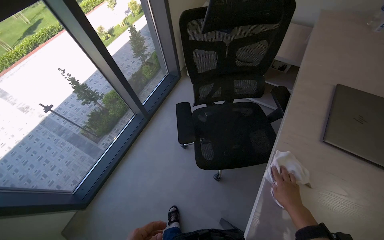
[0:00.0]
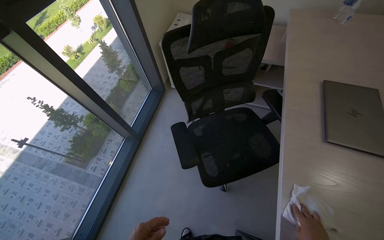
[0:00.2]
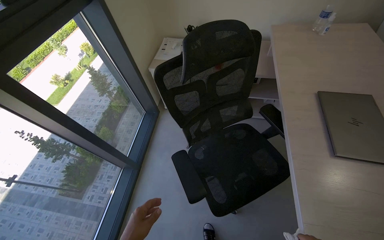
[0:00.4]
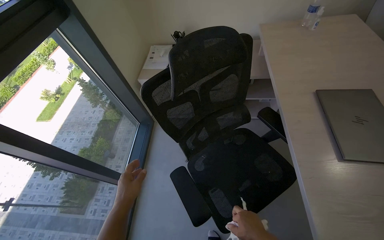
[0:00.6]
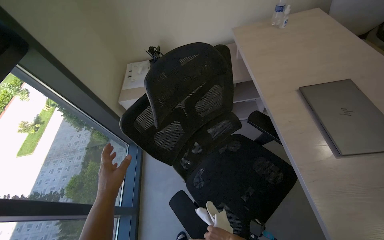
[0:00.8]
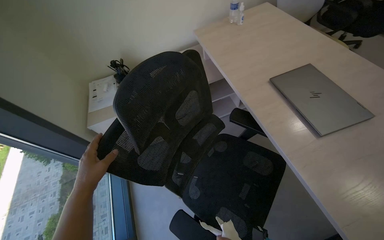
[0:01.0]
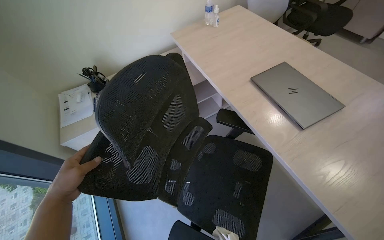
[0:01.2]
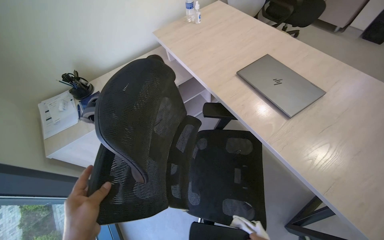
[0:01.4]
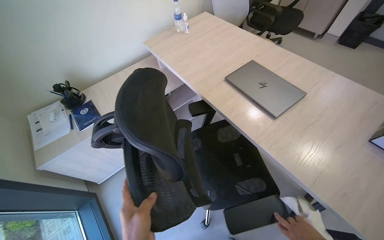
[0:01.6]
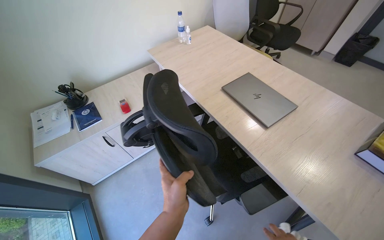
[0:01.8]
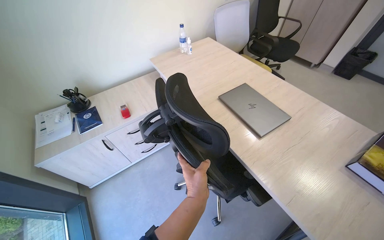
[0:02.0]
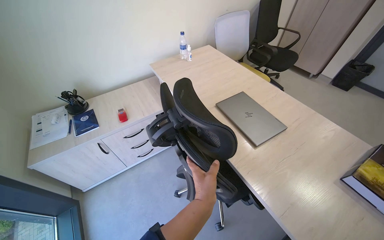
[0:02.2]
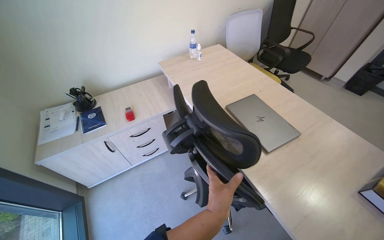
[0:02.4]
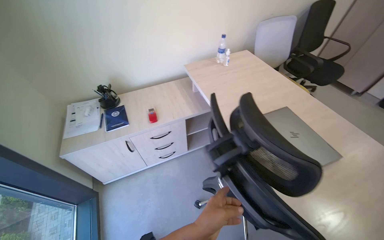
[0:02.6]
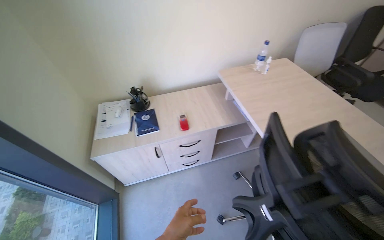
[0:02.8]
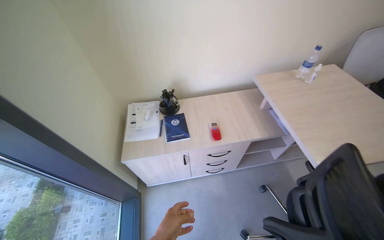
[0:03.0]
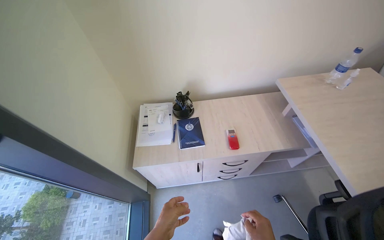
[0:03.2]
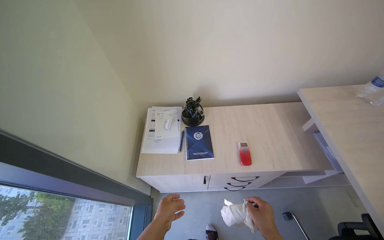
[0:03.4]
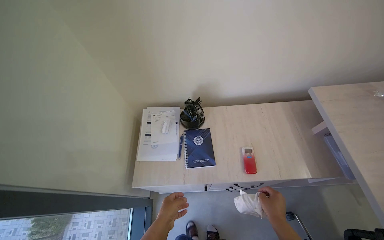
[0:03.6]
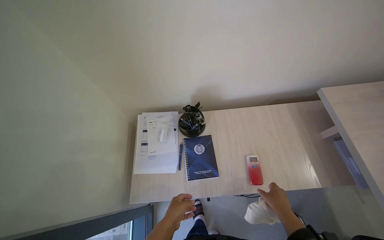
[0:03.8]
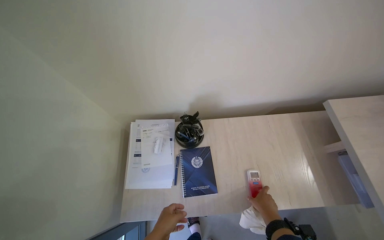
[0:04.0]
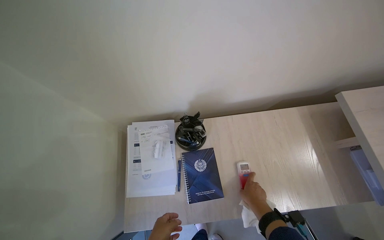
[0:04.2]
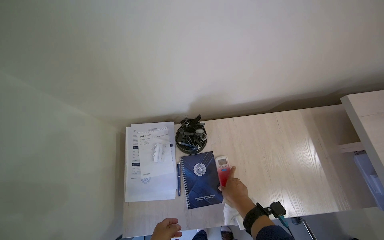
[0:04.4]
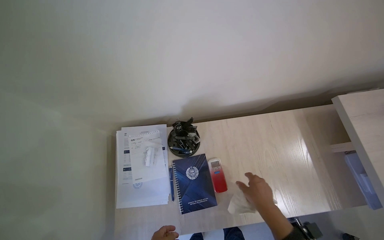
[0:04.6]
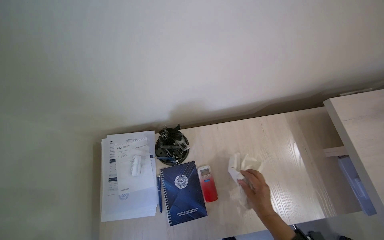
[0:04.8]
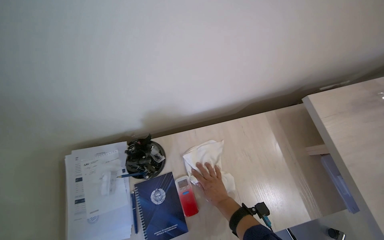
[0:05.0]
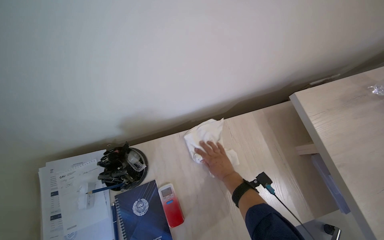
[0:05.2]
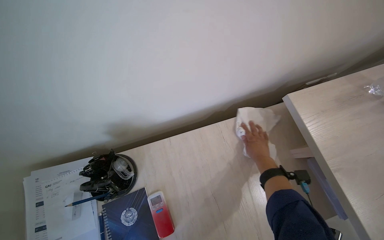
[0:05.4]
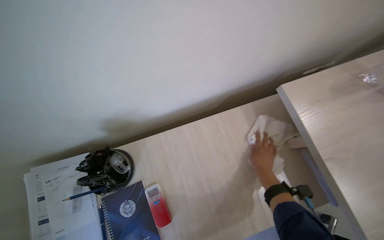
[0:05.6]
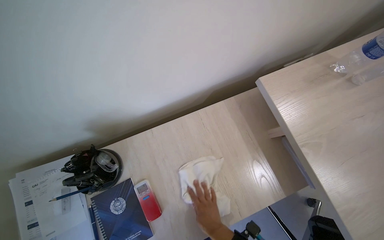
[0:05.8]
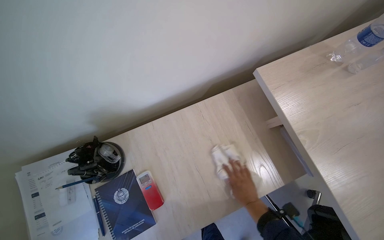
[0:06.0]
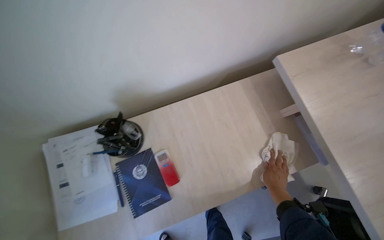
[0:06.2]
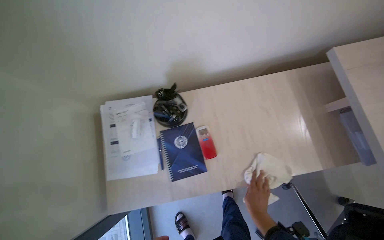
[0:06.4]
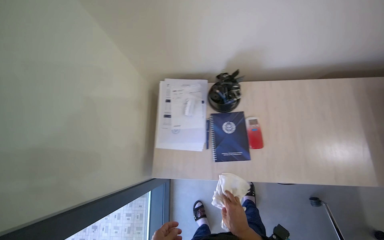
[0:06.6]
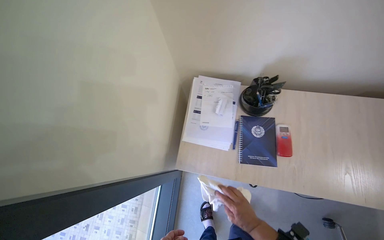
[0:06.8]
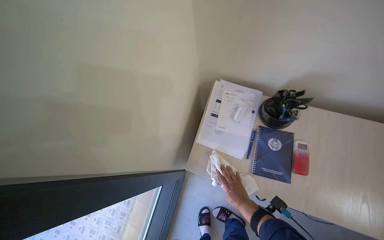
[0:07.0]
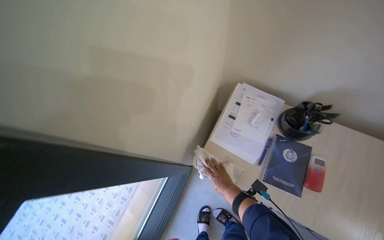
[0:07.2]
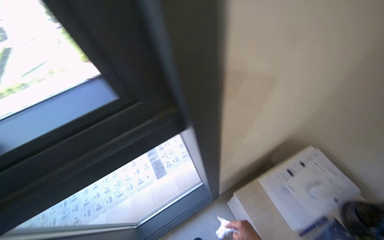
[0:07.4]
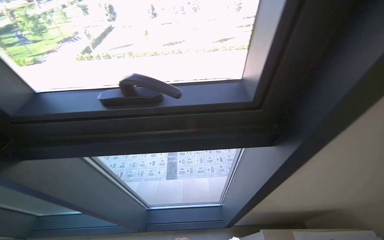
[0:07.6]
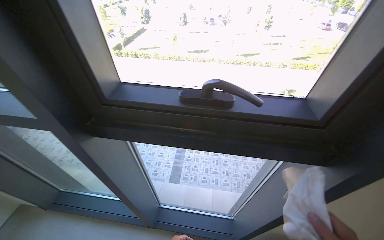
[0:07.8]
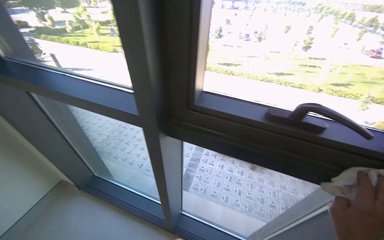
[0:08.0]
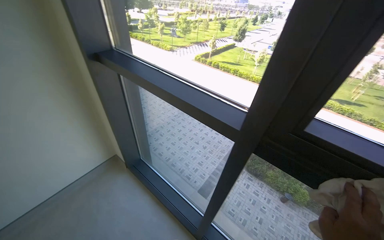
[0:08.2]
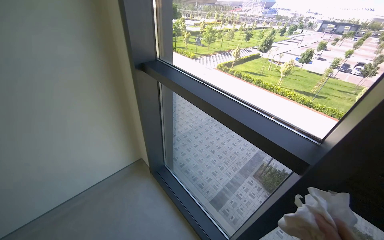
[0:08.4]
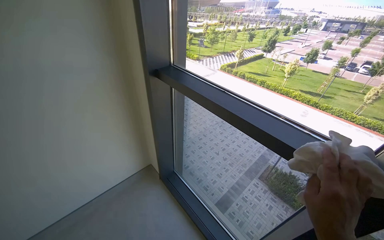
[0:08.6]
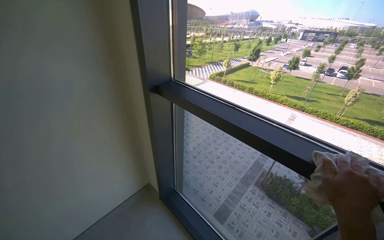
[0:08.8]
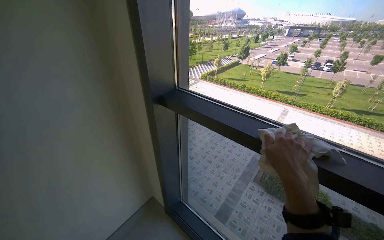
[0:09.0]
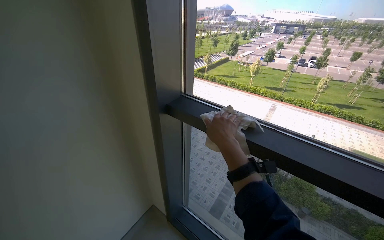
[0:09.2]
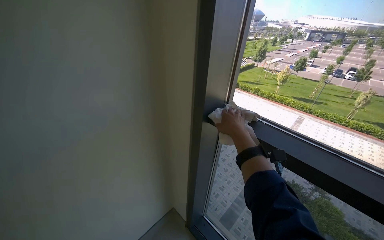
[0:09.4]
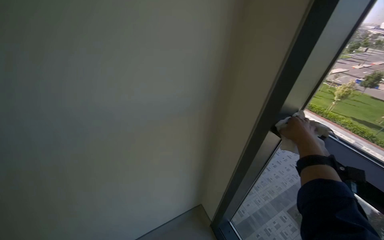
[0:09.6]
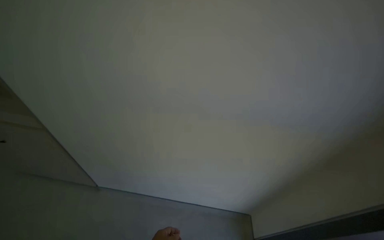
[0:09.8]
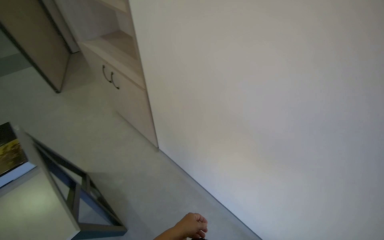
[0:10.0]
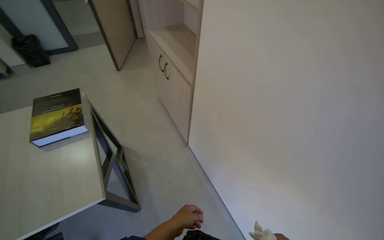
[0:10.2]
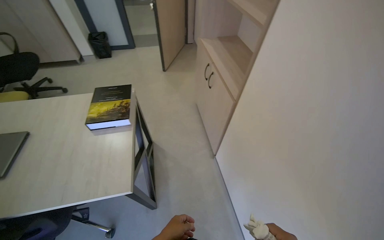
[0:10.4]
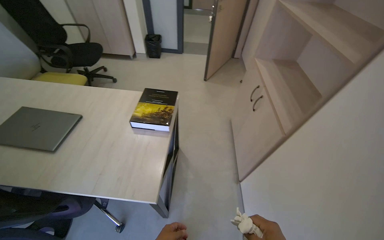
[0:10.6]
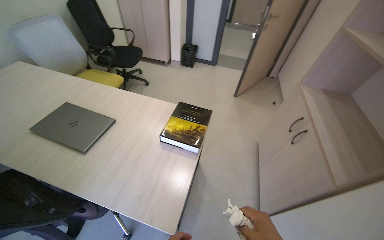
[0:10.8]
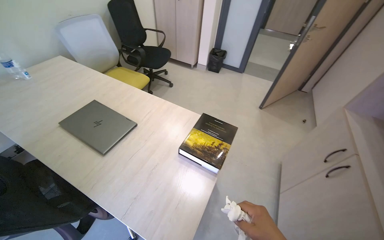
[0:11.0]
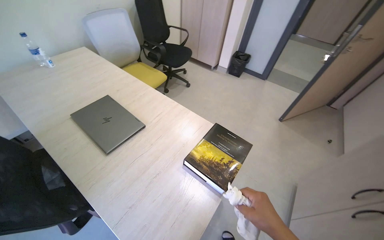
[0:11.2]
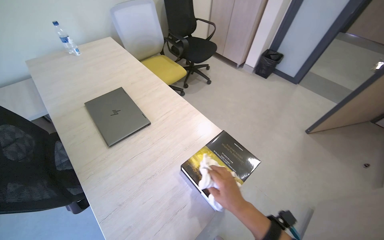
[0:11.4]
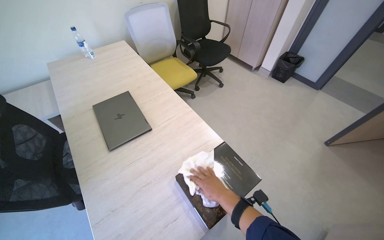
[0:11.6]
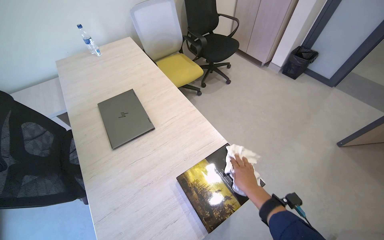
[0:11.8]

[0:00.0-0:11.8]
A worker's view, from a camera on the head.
Job: wiping surfaces.
The whole recording: Cleaning, organizing, and securing office room. The worker unlocks and opens the door, then cleans surfaces, organizes items, wipes the door handle, and locks the office room.
0.0 to 1.4 s: The head travels some 40 cm. The wearer looks some 65 degrees further to the right.
1.4 to 3.0 s: The wearer's head swings approximately 25 degrees to the left.
3.0 to 4.4 s: The head travels some 60 cm. The view tilts approximately 15 degrees downward.
4.4 to 6.0 s: The right hand reaches about 20 cm up the picture, then returns.
6.0 to 7.4 s: The camera is carried some 70 cm. The wearer's head swings roughly 85 degrees to the left.
7.4 to 8.8 s: The head travels some 90 cm. The wearer's head swings about 75 degrees to the left. The wearer looks roughly 20 degrees further upward.
10.4 to 11.8 s: The camera travels roughly 60 cm. The head turns to the left by about 70 degrees.

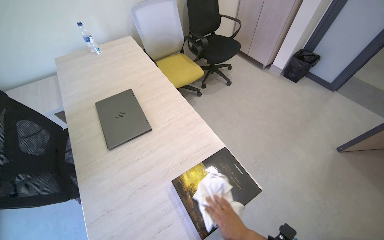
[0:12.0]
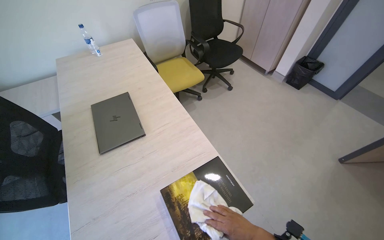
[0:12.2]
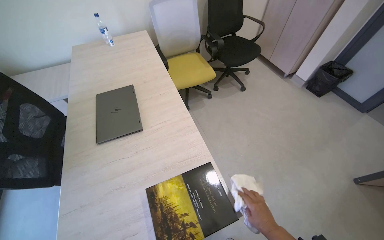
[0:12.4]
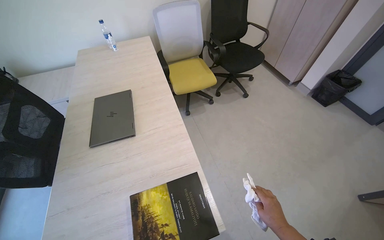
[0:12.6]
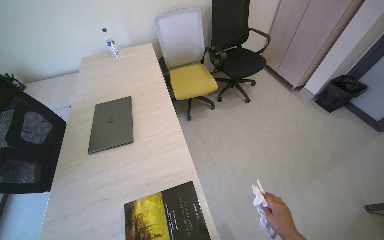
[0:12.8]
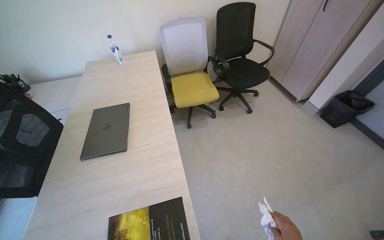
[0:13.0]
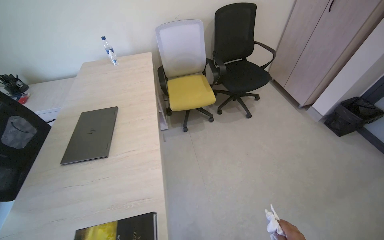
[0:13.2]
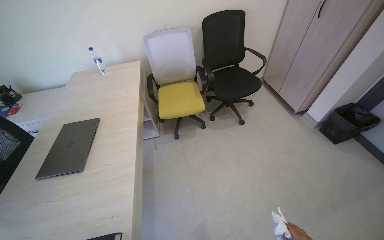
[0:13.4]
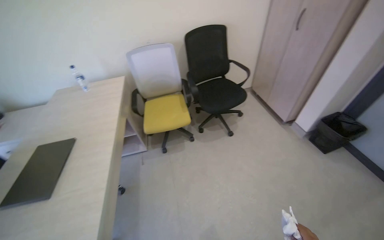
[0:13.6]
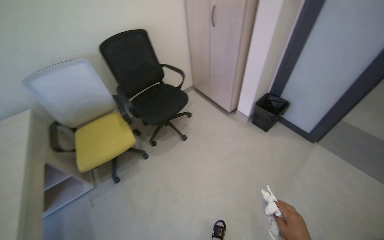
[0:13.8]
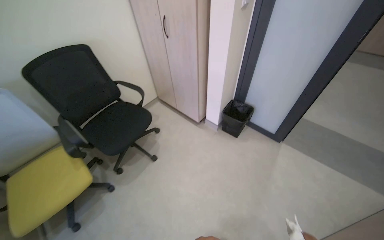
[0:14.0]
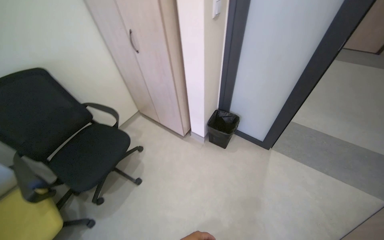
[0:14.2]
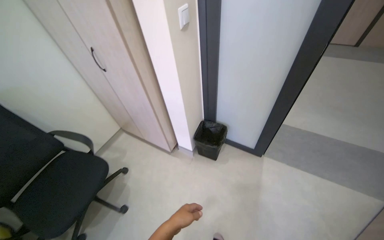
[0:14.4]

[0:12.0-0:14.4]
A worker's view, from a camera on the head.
Job: wiping surfaces.
The whole recording: Cleaning, organizing, and securing office room. The worker unlocks and opens the door, then cleans surfaces, organizes items, wipes the door handle, and locks the office room.
12.0 to 13.2 s: The camera travels some 40 cm. The head turns to the left by some 20 degrees.
13.2 to 14.4 s: The head travels about 1 m. The wearer looks approximately 45 degrees further to the right.

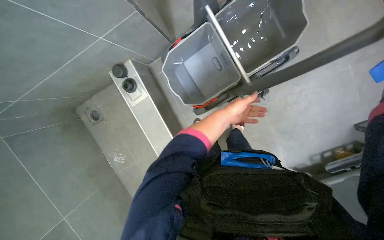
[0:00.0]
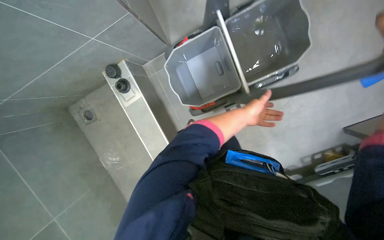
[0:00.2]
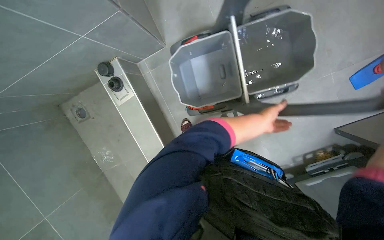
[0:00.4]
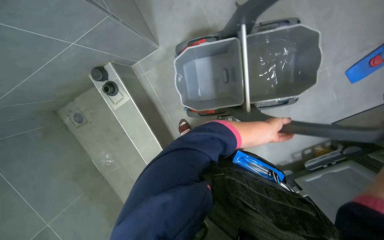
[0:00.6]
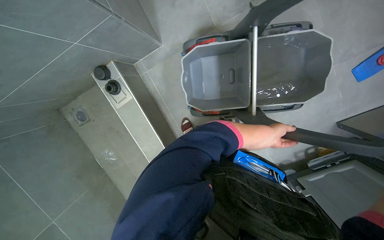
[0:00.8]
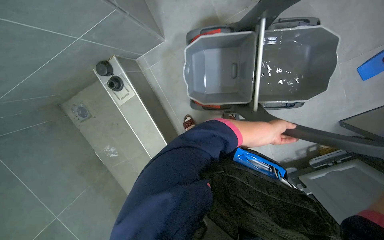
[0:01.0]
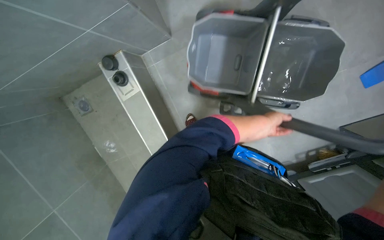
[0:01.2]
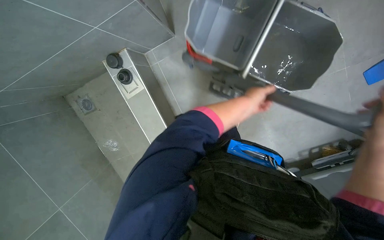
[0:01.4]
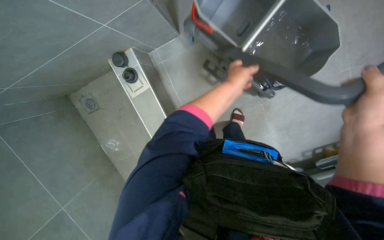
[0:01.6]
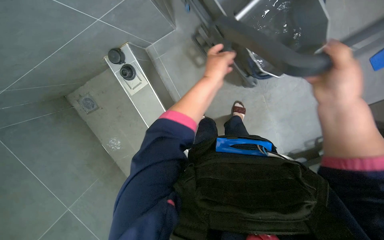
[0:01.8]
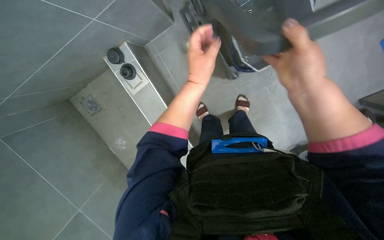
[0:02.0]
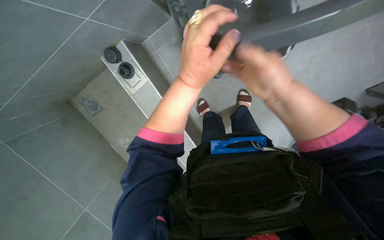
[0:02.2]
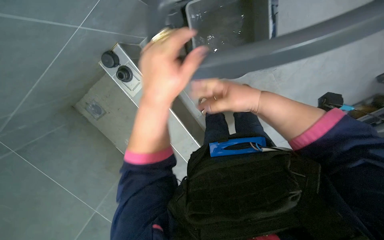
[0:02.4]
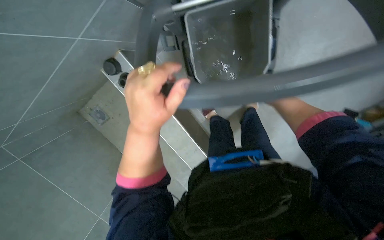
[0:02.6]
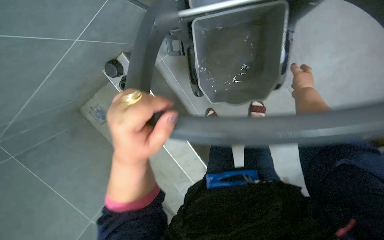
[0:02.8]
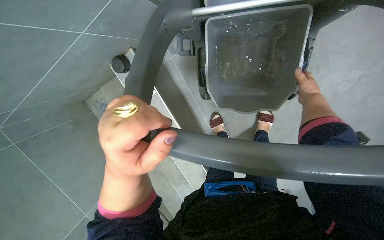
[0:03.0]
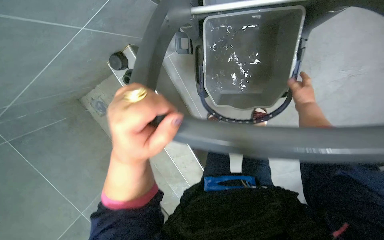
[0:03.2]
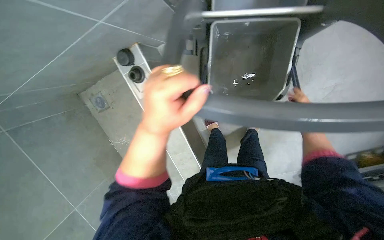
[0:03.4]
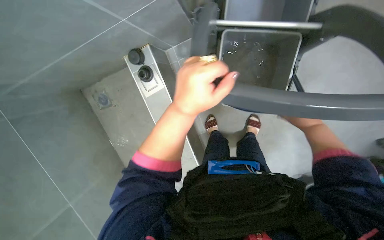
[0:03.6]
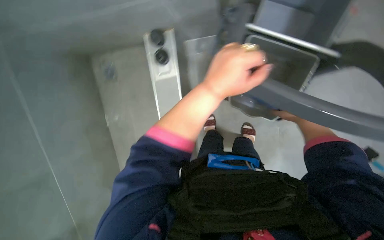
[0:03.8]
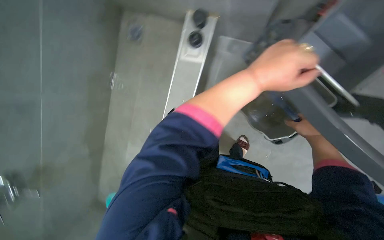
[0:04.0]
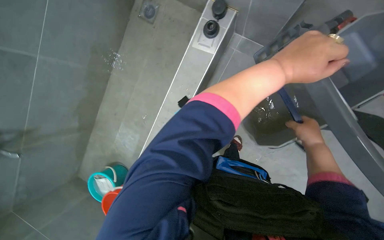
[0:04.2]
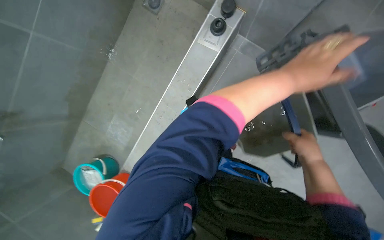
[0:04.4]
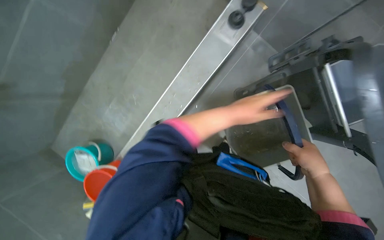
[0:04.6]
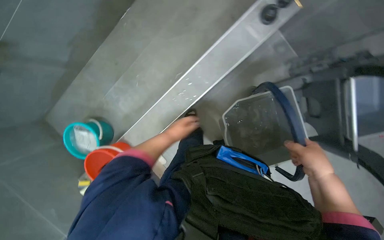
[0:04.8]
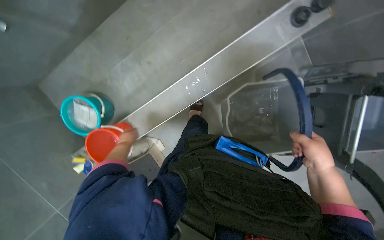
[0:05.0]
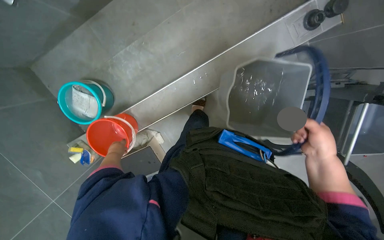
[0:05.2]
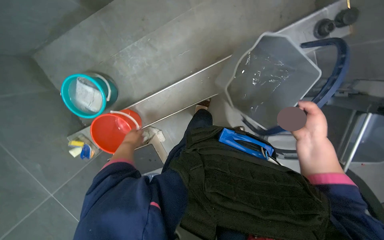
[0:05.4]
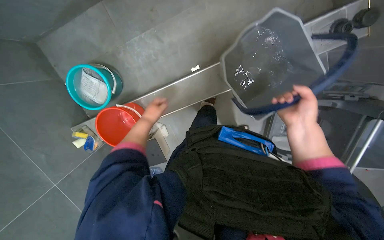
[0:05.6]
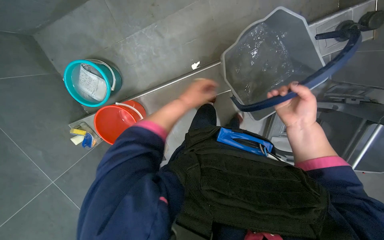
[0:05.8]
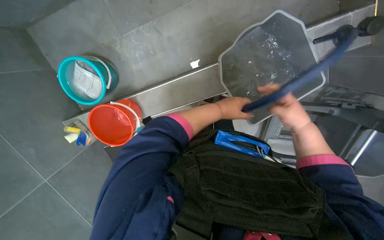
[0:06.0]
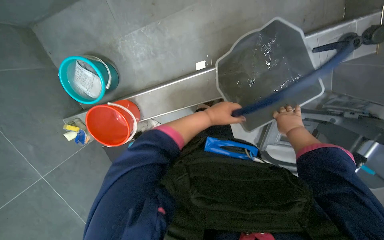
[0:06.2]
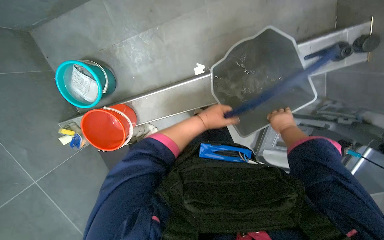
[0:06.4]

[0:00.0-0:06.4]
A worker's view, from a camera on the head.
Job: preparing cleaning supplies.
The whole recording: Preparing cleaning equipment and area. The worker adjusts the cleaning cart, uses a squeegee to collect water, and prepares the mop for use.
3.2 to 4.8 s: Everything in view rotates some 45 degrees clockwise.
4.8 to 6.4 s: The scene turns about 25 degrees clockwise in the picture. The left hand reaches roughly 30 cm to the left, then returns. The right hand is displaced up the picture and farther from the camera by approximately 35 cm.
